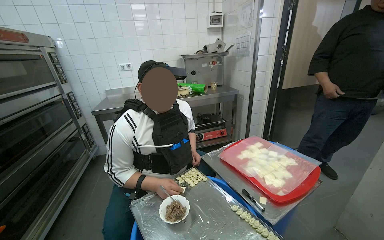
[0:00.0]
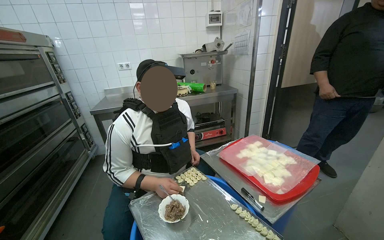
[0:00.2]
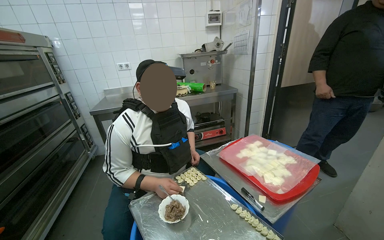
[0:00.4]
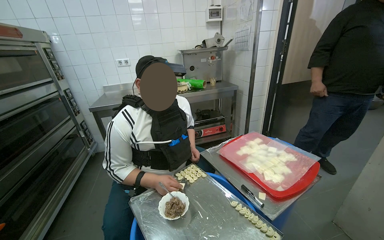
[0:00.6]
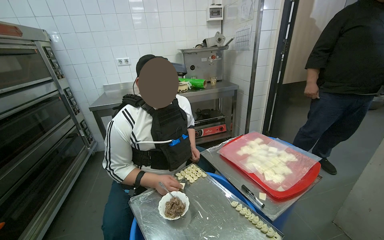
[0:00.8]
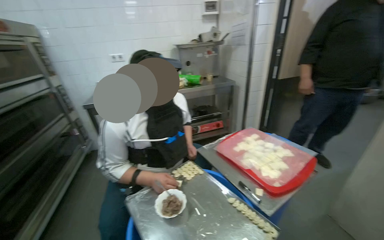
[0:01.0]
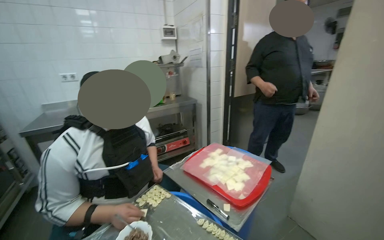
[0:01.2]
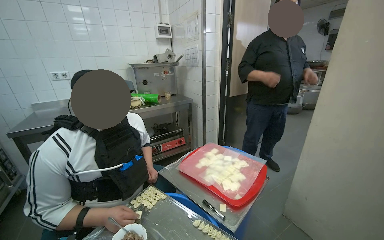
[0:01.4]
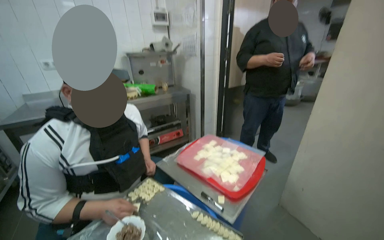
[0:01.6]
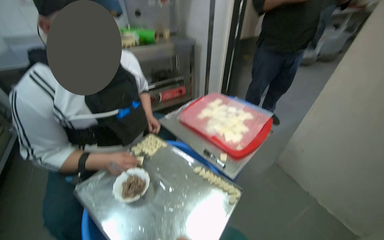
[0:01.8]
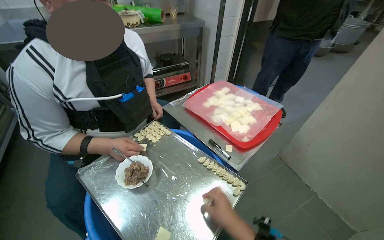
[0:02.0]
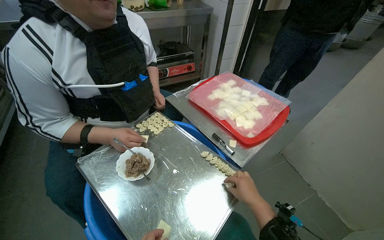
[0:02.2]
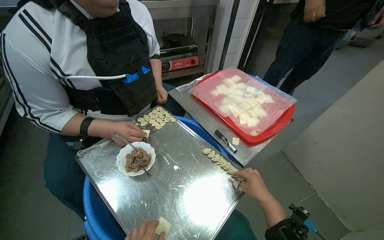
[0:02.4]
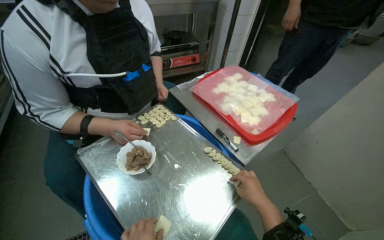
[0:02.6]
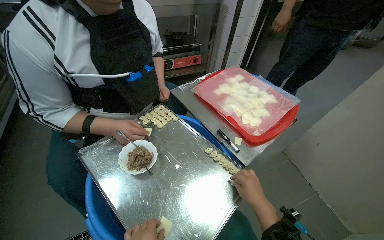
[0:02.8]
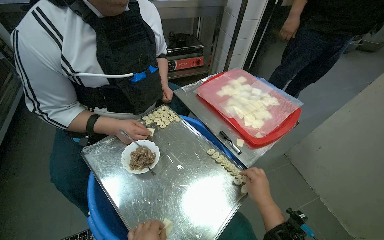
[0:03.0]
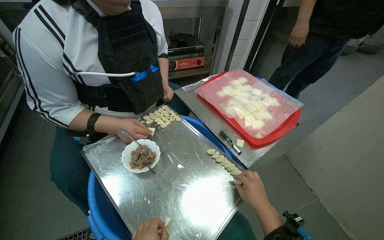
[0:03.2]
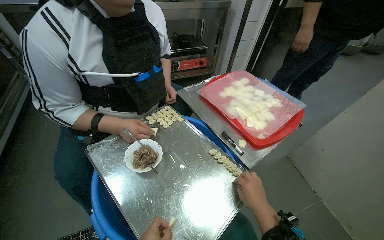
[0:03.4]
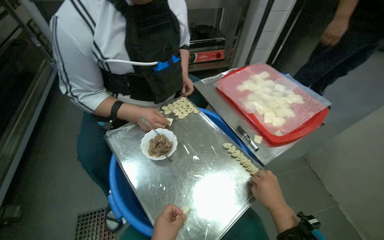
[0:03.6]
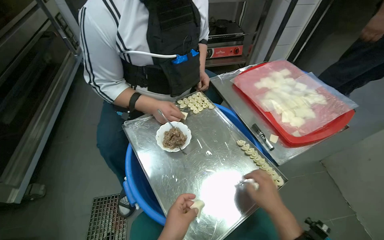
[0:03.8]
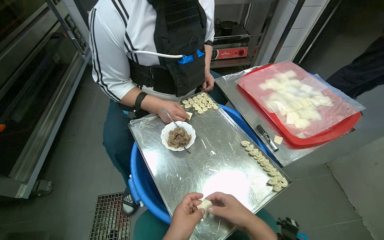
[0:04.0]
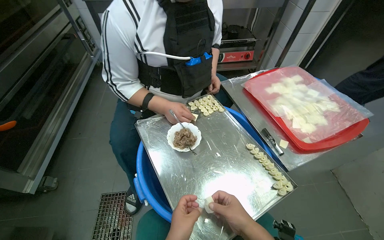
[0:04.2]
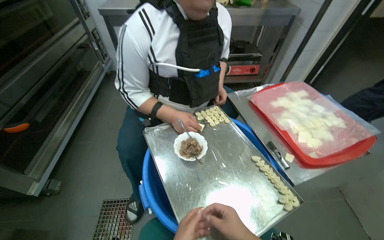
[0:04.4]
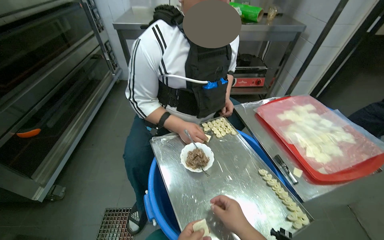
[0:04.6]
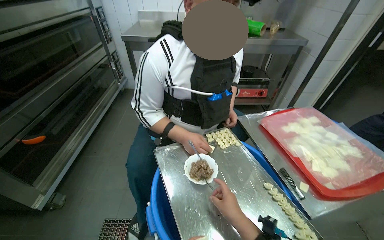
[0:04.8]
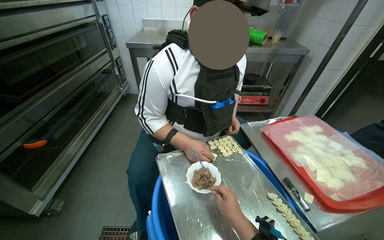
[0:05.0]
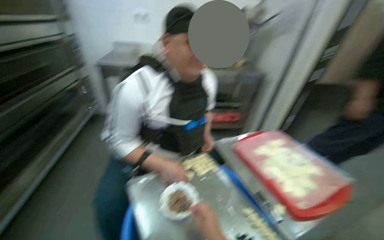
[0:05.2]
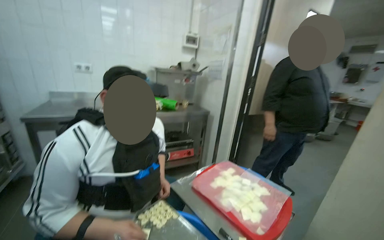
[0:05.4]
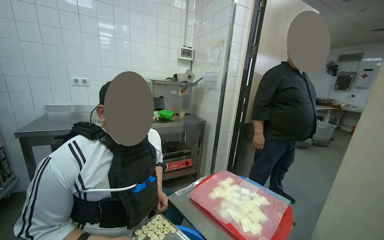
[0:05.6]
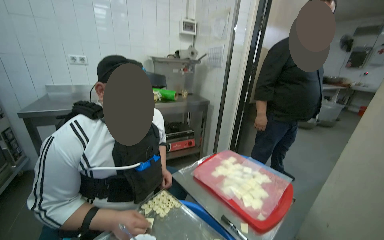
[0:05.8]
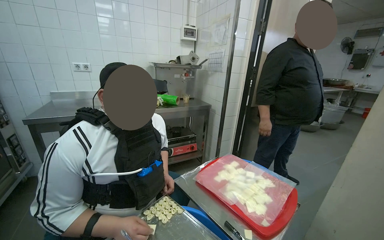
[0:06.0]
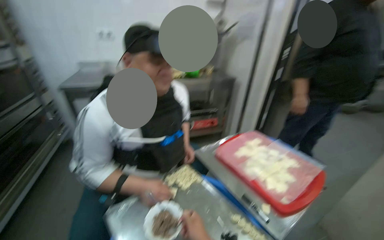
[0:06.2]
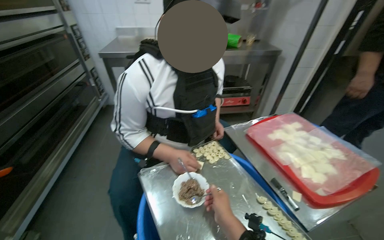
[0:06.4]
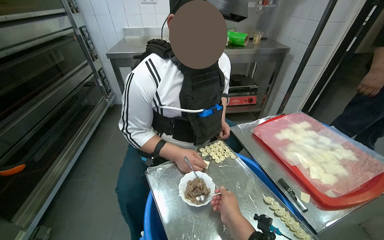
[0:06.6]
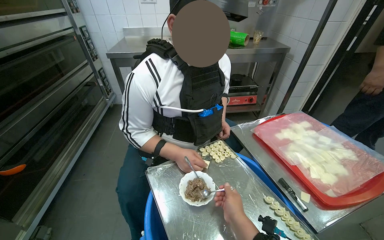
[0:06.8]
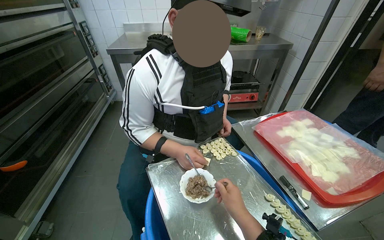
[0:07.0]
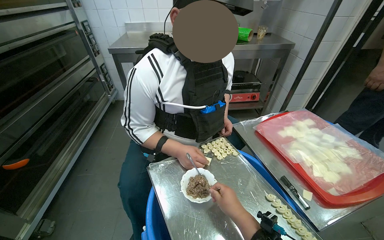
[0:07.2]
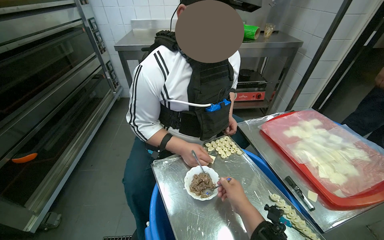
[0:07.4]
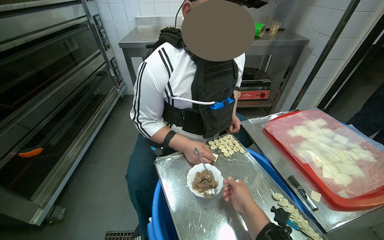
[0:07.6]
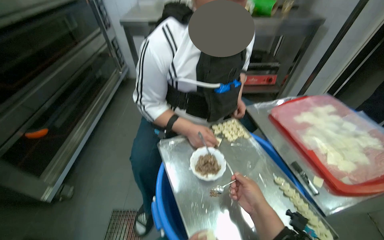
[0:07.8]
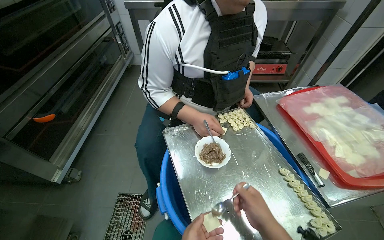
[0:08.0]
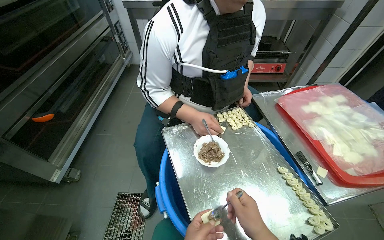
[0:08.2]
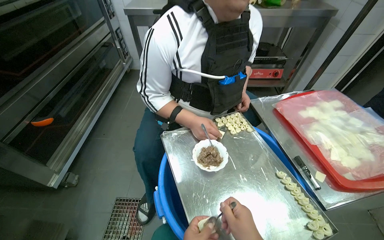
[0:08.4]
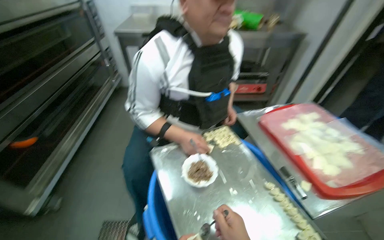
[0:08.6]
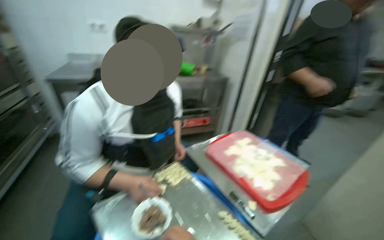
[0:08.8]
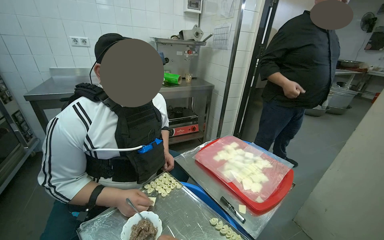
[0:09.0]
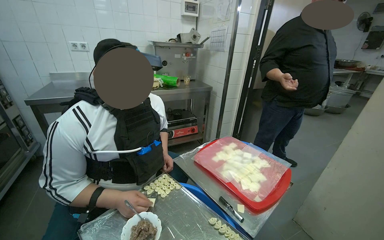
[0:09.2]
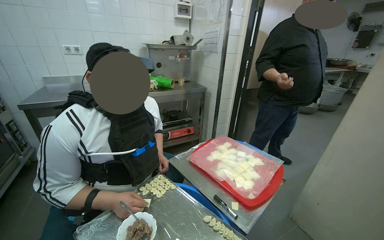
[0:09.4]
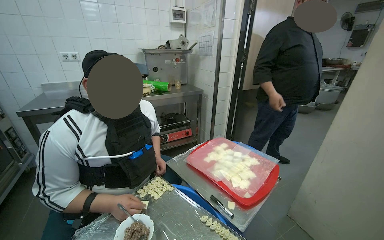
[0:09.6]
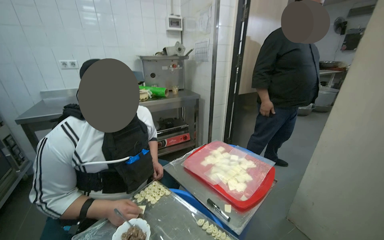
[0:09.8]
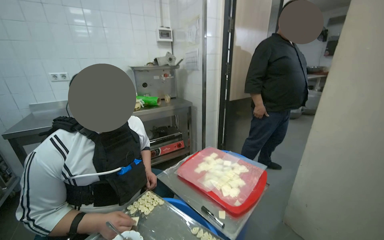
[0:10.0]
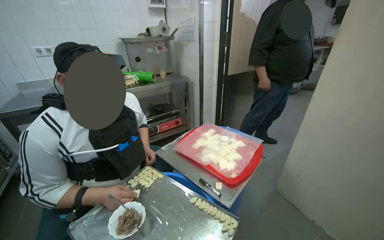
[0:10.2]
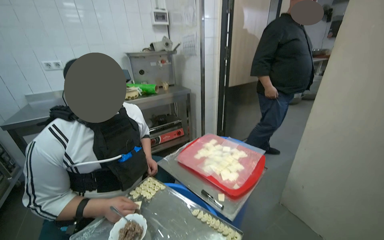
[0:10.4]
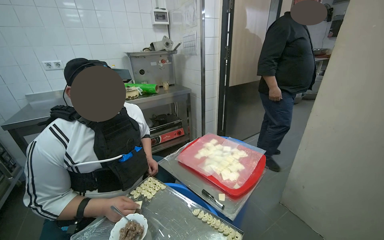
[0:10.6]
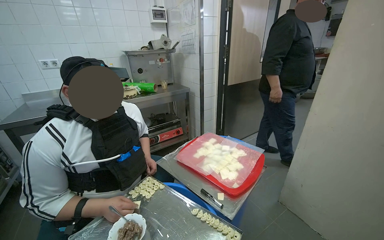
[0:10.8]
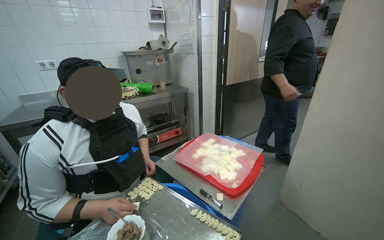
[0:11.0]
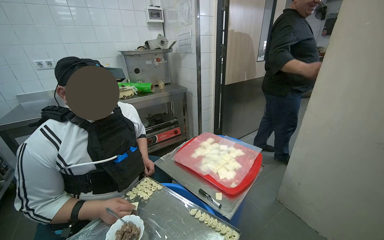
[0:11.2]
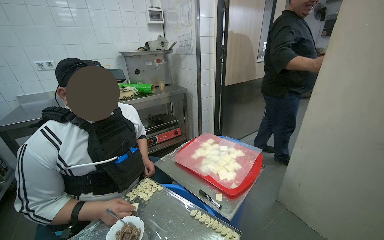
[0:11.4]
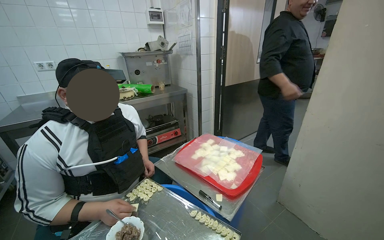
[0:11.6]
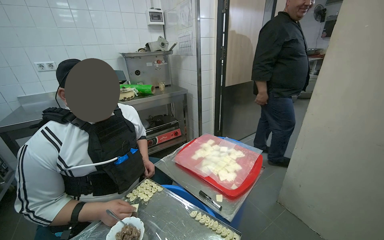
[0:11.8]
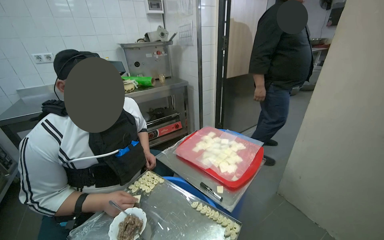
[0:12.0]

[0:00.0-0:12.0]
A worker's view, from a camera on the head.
Job: preparing food.
The whole recording: Preparing dumplings with filling. The worker continues to prepare dumplings by adding filling to dough pieces and shaping them.
0.0 to 1.6 s: The view pans to the right by roughly 15 degrees.
1.6 to 3.0 s: The camera pitches downward, by approximately 25 degrees.
3.0 to 4.4 s: The wearer's head swings roughly 20 degrees to the left. The right hand is displaced to the left by some 20 cm.
4.4 to 6.0 s: The head rotates about 25 degrees to the right. The wearer looks roughly 25 degrees further upward.
6.0 to 7.6 s: The wearer looks about 25 degrees further to the left. The camera pitches downward, by roughly 20 degrees.
7.6 to 9.0 s: The head turns to the right by approximately 25 degrees. The camera pitches upward, by some 15 degrees.

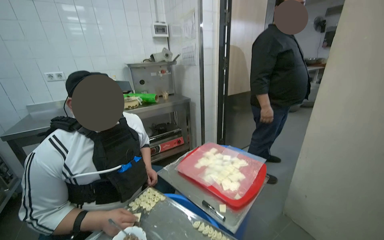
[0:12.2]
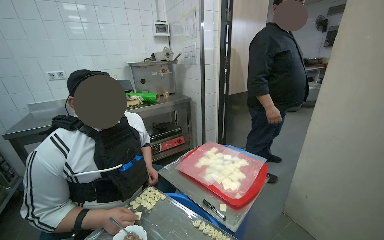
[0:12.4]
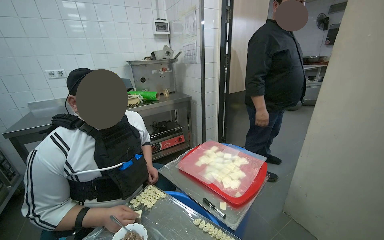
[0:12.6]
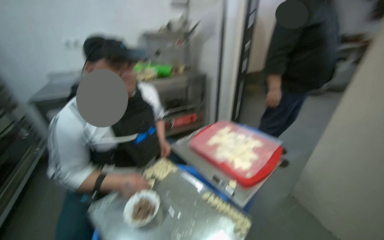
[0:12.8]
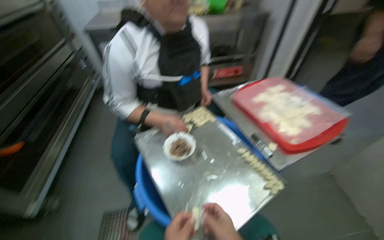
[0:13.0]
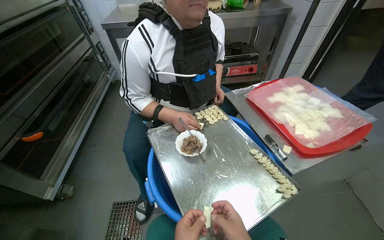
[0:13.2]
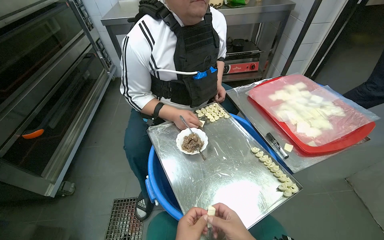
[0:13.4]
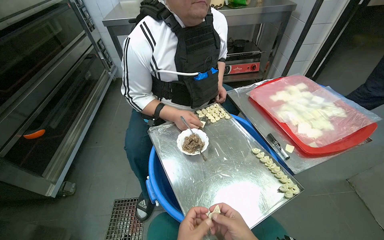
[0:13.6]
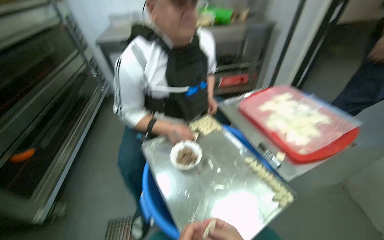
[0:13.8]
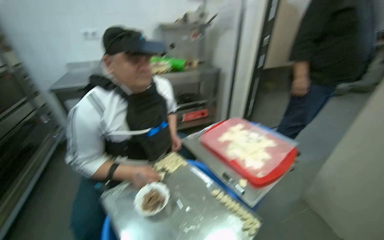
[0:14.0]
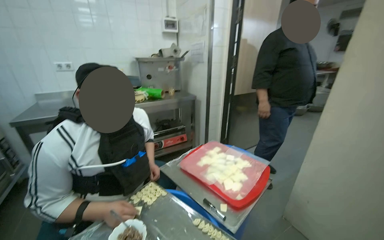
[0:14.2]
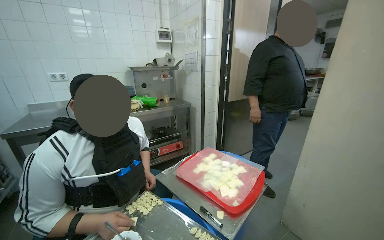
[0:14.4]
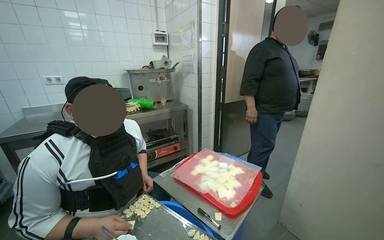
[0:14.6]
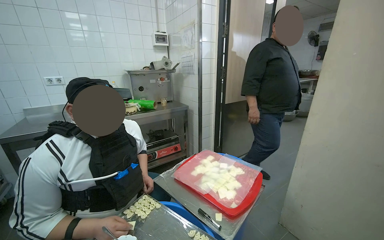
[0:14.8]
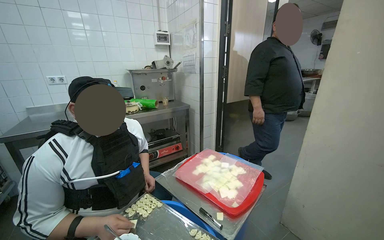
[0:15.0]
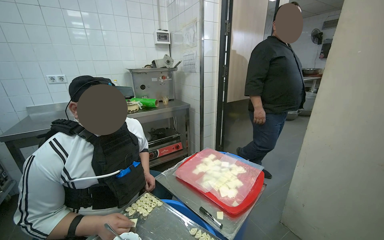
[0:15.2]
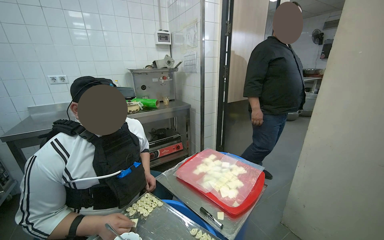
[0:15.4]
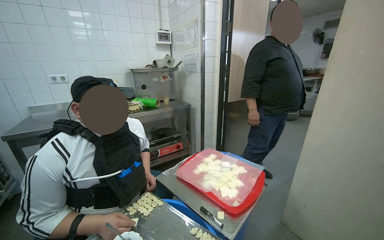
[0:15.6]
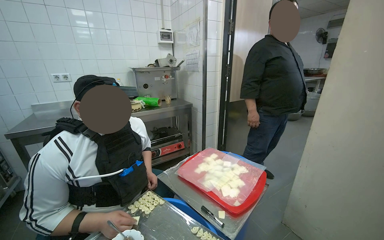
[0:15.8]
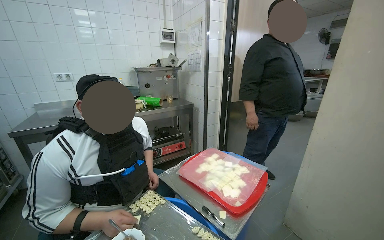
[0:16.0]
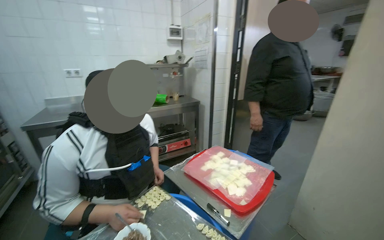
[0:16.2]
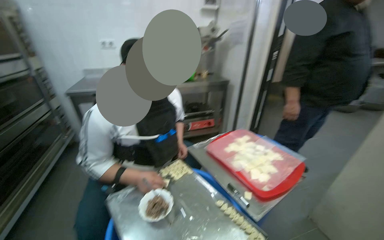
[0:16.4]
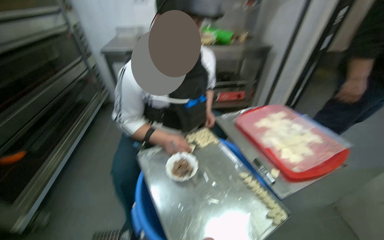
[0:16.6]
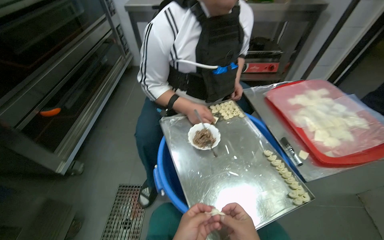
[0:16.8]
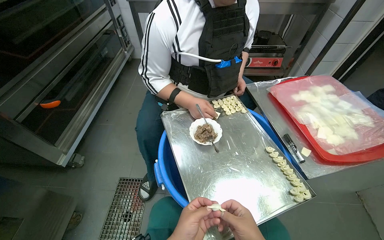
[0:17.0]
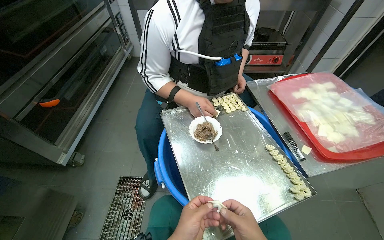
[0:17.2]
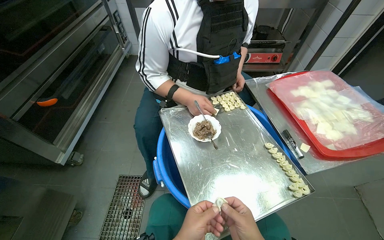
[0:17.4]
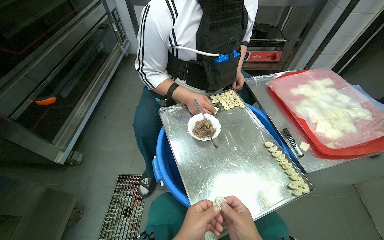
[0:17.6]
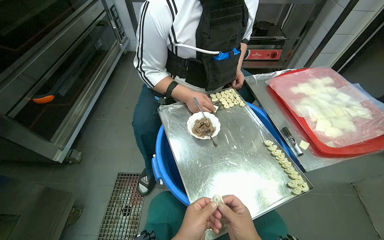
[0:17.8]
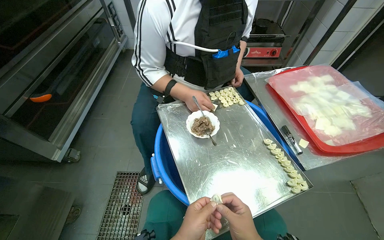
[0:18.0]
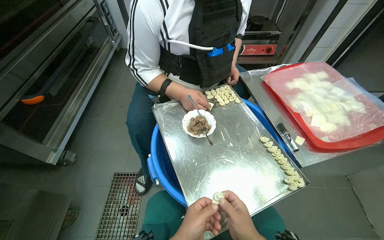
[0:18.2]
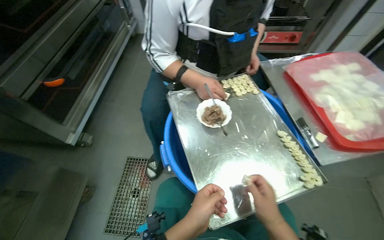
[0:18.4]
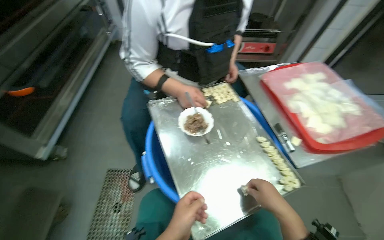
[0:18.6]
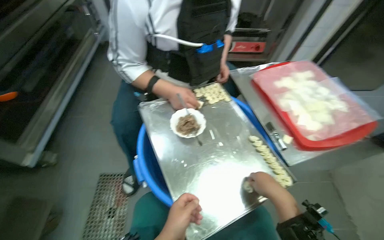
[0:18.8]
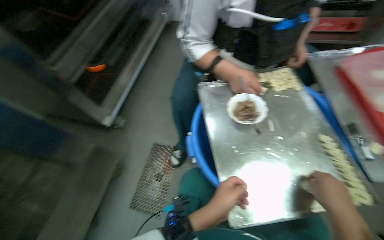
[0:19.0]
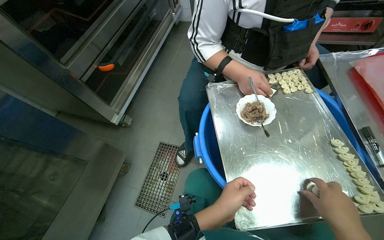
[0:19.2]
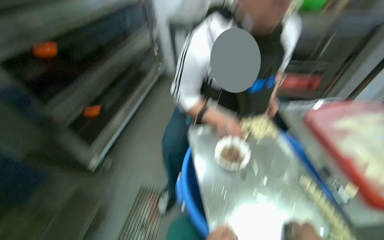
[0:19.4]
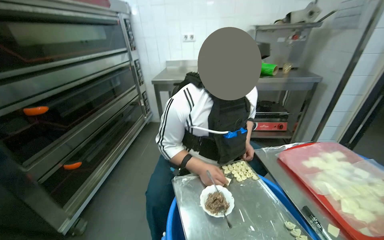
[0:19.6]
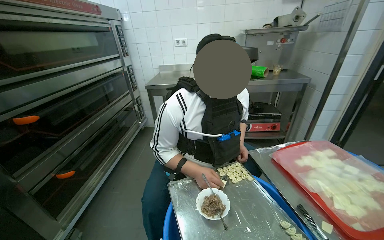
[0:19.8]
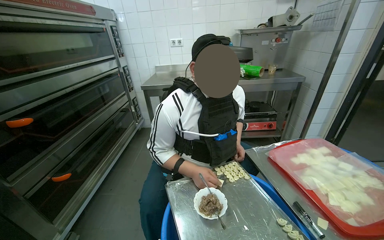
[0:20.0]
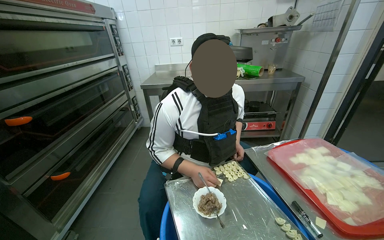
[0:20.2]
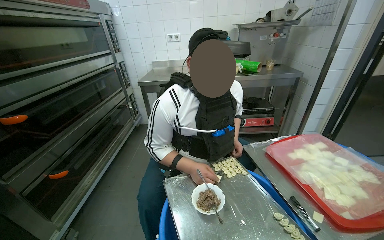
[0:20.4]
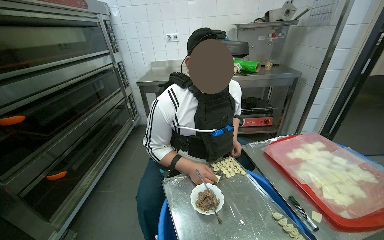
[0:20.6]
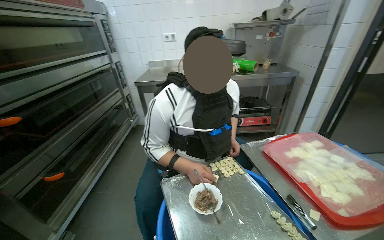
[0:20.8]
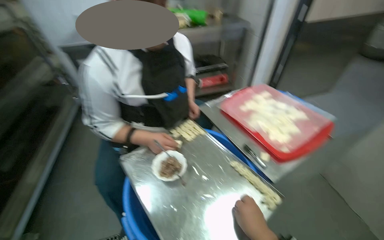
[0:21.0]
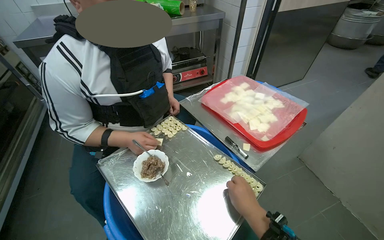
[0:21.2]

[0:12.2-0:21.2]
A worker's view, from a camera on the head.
Job: preparing food.
The whole recording: Preparing dumplings with filling. The worker continues to prepare dumplings by adding filling to dough pieces and shaping them.
12.2 to 13.8 s: The head turns to the left by roughly 25 degrees. The view tilts some 25 degrees downward.
13.8 to 15.2 s: The head rotates some 25 degrees to the right. The view tips upward by roughly 25 degrees.
15.2 to 16.6 s: The wearer's head swings some 25 degrees to the left. The view tilts about 20 degrees downward.
16.6 to 18.2 s: The view tips downward by roughly 15 degrees.
18.2 to 19.8 s: The wearer looks some 15 degrees further upward.
19.8 to 21.2 s: The wearer looks roughly 25 degrees further to the right. The camera pitches downward, by roughly 15 degrees.
